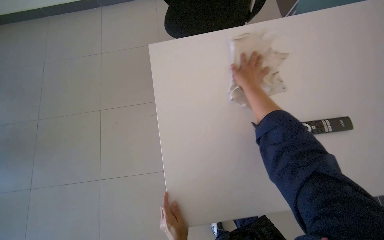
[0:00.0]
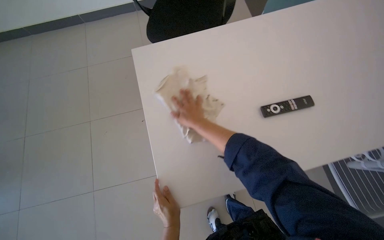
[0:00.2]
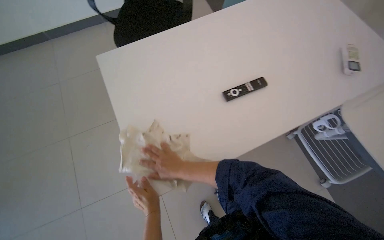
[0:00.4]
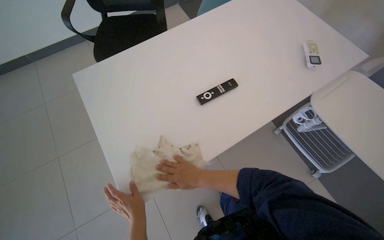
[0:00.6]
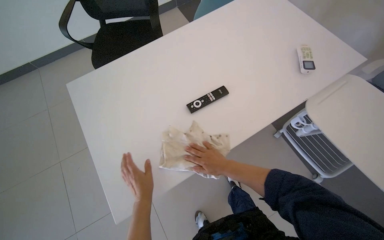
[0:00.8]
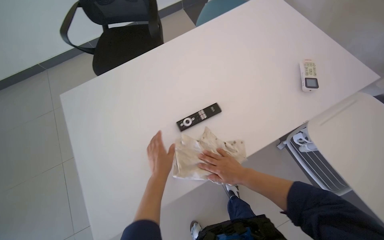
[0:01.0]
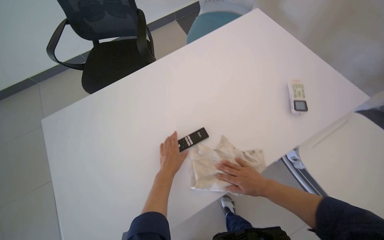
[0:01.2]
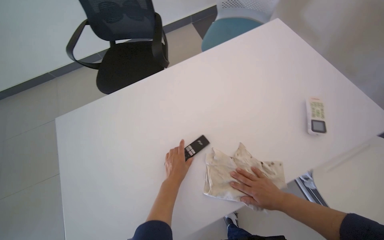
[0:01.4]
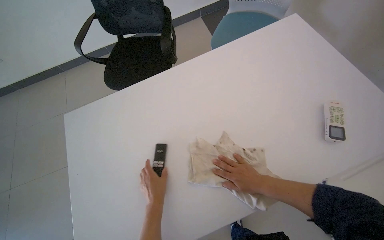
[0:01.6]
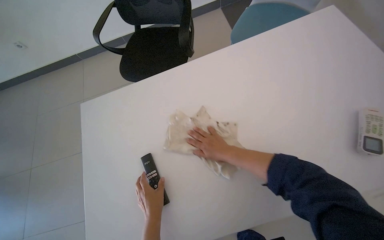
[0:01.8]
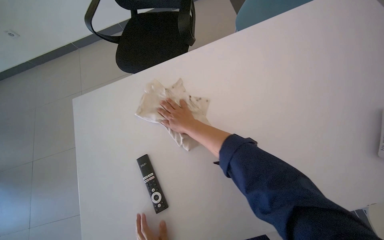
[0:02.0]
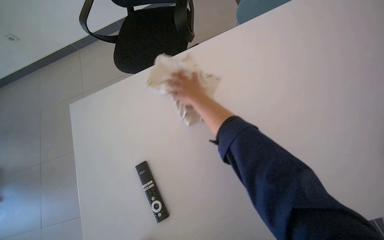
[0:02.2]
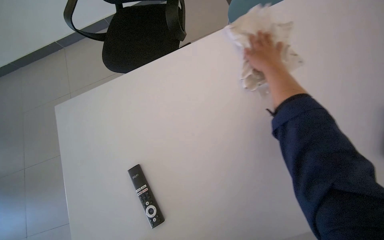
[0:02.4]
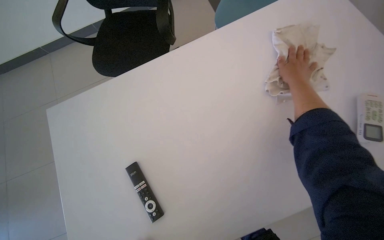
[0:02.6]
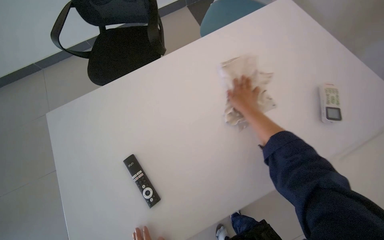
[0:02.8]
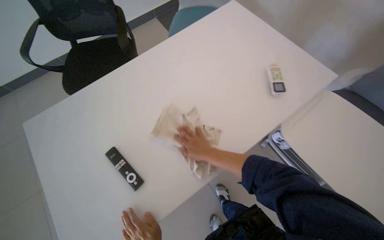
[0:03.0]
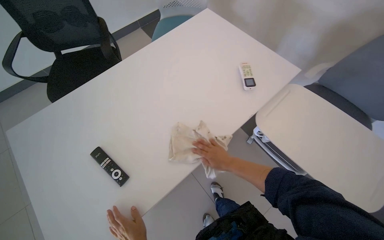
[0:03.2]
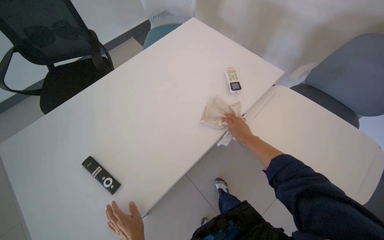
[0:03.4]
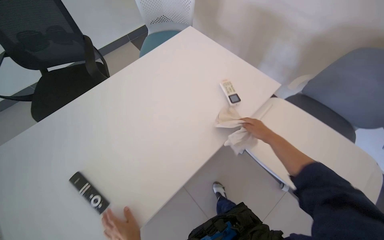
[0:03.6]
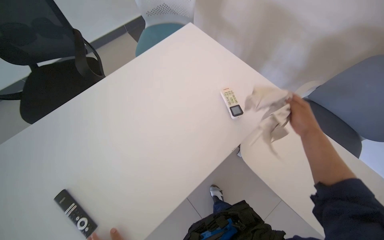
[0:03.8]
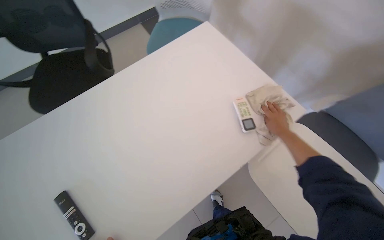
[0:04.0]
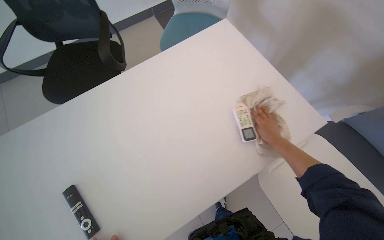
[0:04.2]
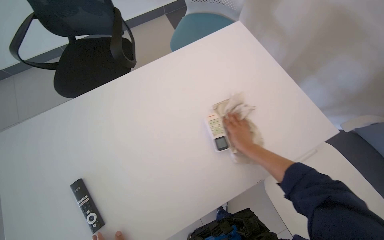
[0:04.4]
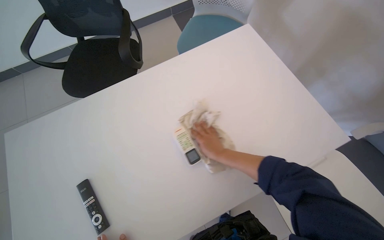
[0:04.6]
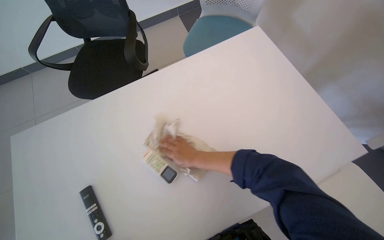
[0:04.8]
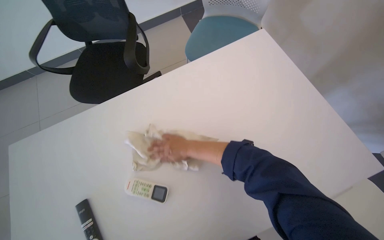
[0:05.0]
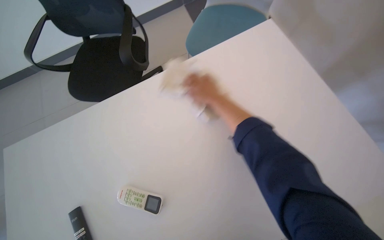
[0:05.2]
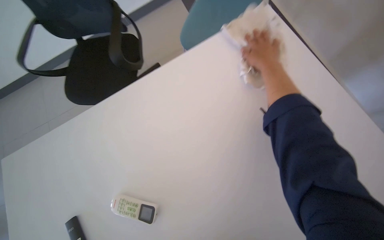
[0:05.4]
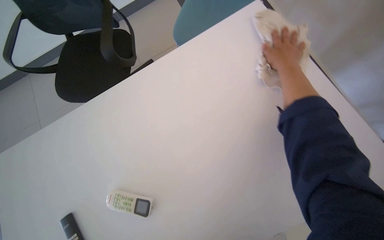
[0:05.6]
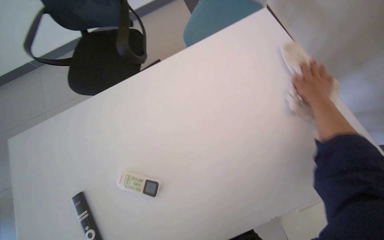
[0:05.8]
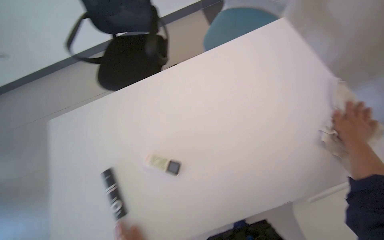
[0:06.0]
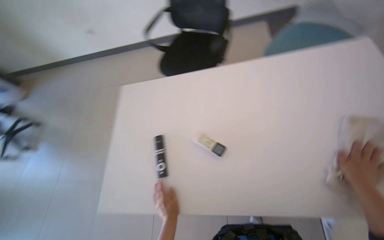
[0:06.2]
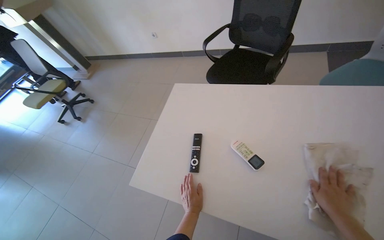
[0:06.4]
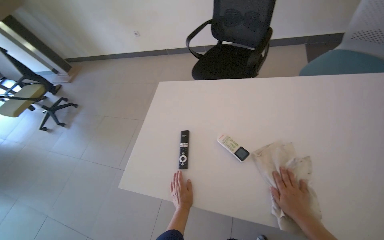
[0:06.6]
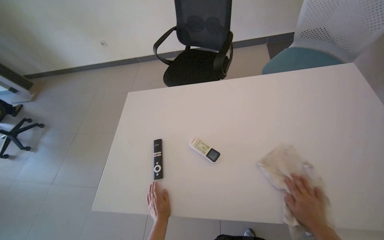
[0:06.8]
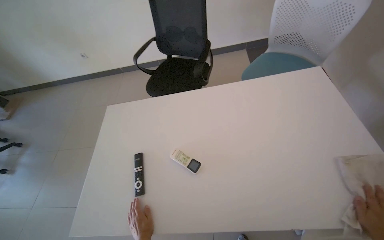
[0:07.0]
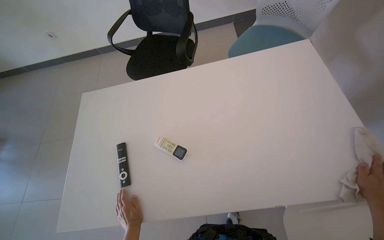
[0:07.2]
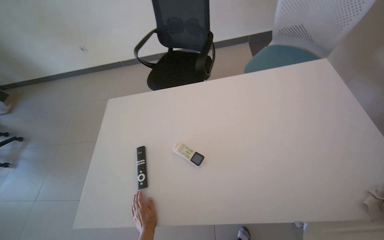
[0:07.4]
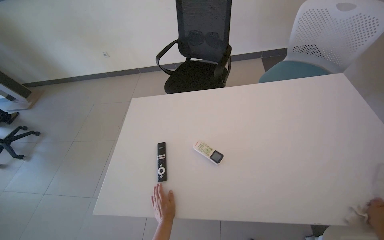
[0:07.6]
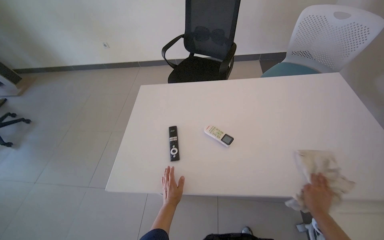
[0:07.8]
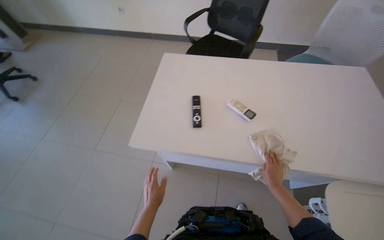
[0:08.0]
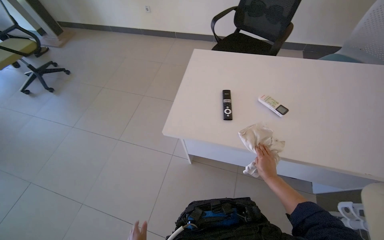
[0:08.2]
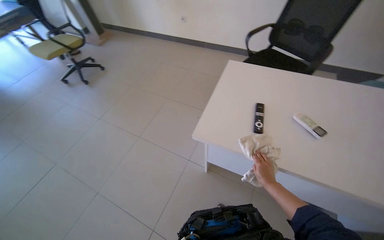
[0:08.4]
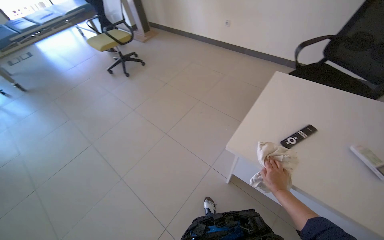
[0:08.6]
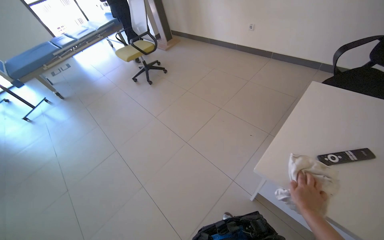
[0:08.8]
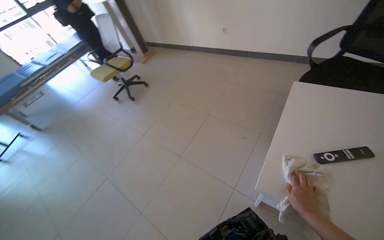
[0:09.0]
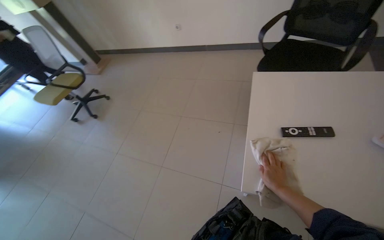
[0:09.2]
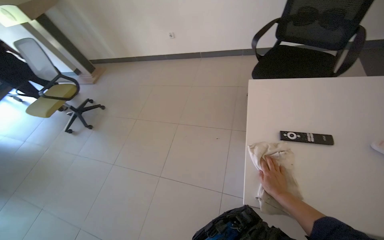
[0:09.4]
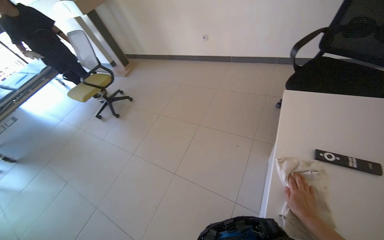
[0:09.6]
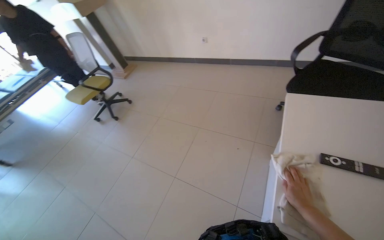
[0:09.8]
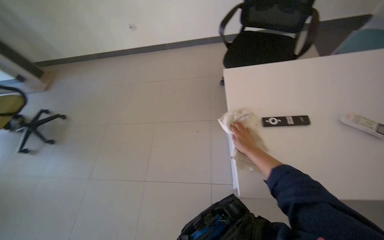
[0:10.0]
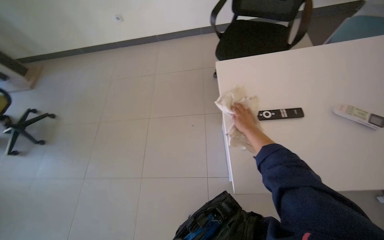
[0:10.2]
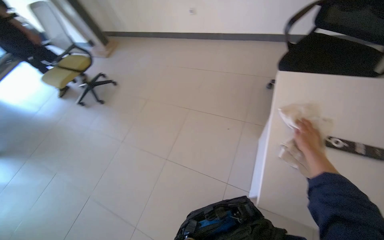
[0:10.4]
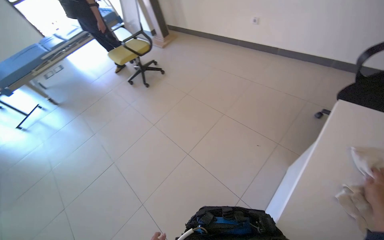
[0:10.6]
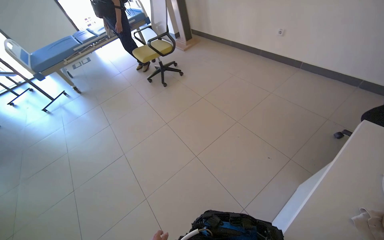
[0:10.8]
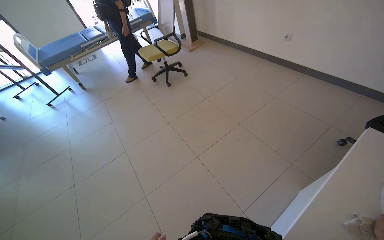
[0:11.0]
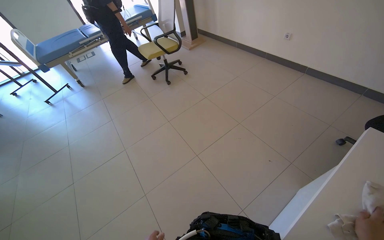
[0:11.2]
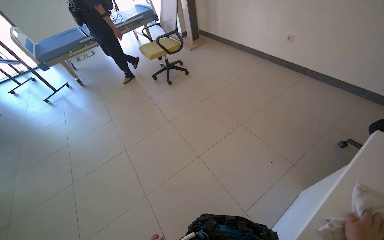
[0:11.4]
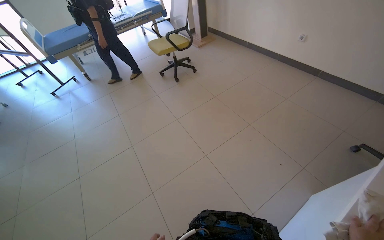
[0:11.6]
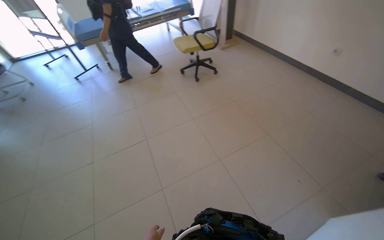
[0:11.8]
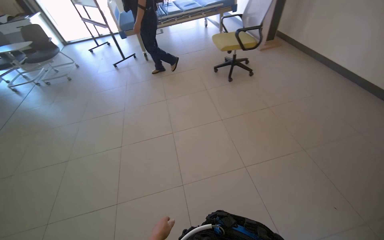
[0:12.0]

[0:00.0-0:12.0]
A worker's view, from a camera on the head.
Job: wiping surfaces.
The whole recording: Wiping chairs and desk surfaces. The worker wipes the surfaces of the chairs and desks with a cloth.
0:00.0 to 0:01.6: The right hand travels to the right by some 50 cm.
0:01.6 to 0:03.0: The right hand shifts some 10 cm to the left, and moves some 35 cm up the picture and comes back.
0:03.0 to 0:04.4: The right hand shifts approximately 20 cm to the right.
0:04.4 to 0:06.0: The right hand heads to the right, covering about 20 cm.
0:07.6 to 0:09.0: The wearer moves about 50 cm. The wearer looks about 30 degrees further to the left.
0:10.4 to 0:12.0: The wearer moves some 40 cm. The wearer looks some 55 degrees further to the left.

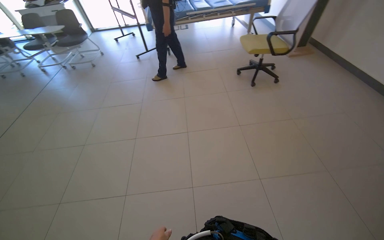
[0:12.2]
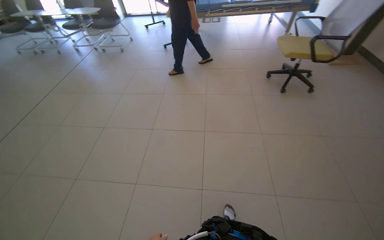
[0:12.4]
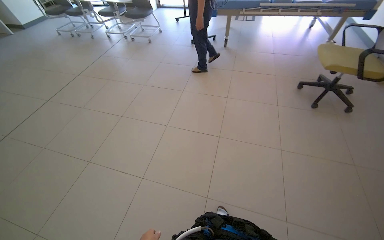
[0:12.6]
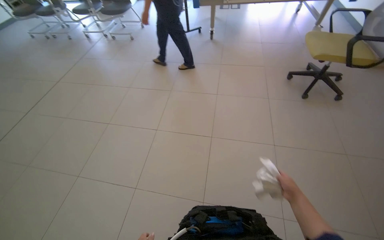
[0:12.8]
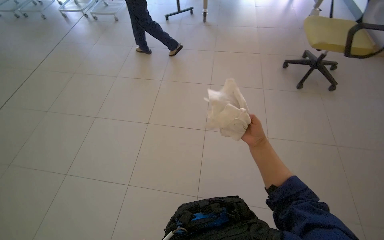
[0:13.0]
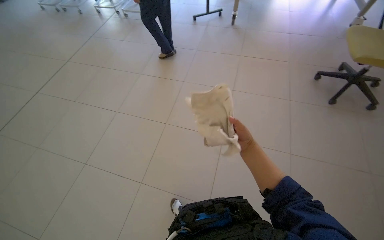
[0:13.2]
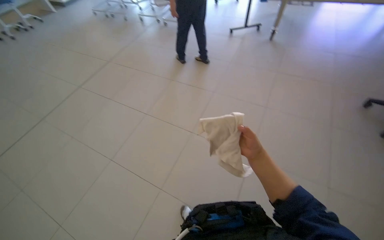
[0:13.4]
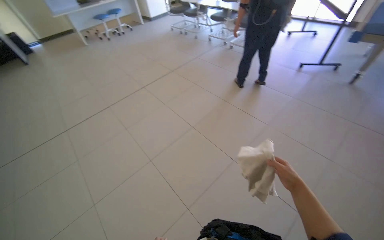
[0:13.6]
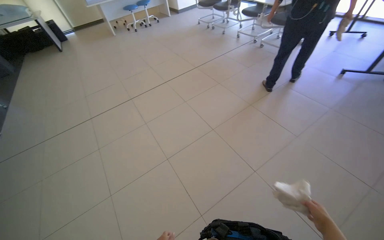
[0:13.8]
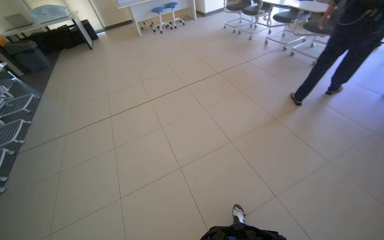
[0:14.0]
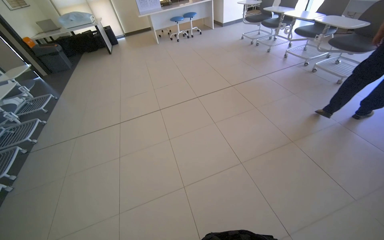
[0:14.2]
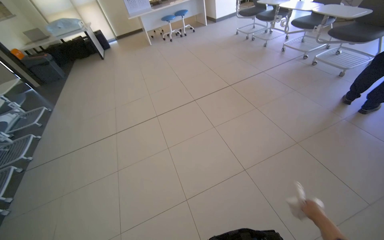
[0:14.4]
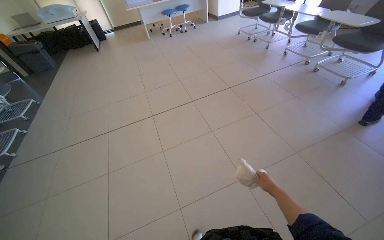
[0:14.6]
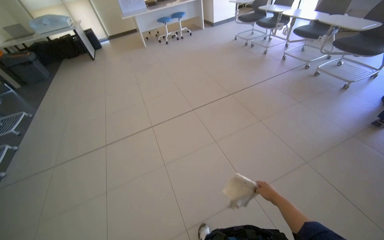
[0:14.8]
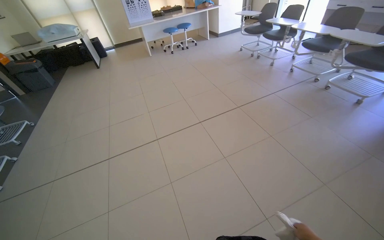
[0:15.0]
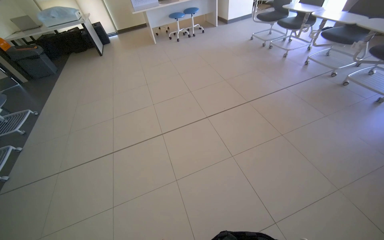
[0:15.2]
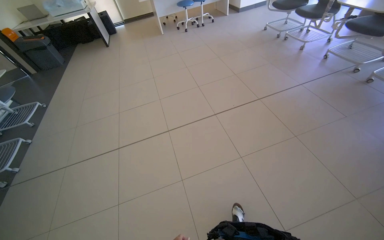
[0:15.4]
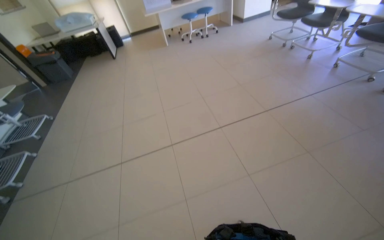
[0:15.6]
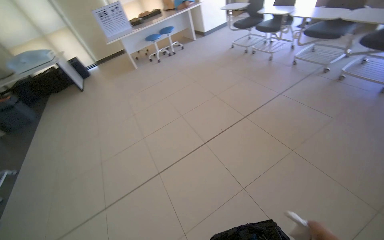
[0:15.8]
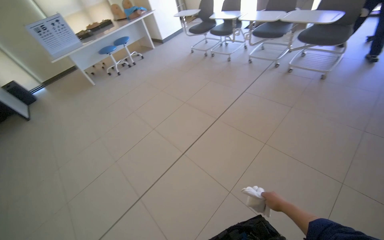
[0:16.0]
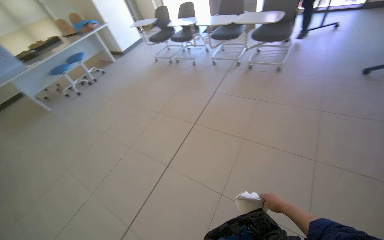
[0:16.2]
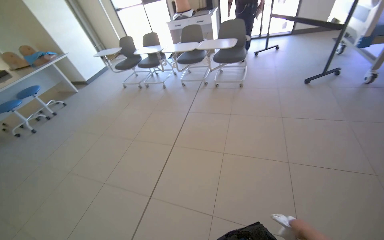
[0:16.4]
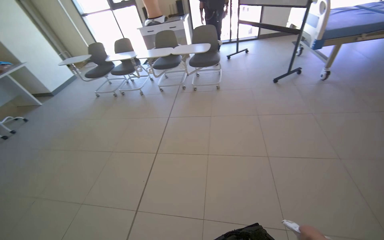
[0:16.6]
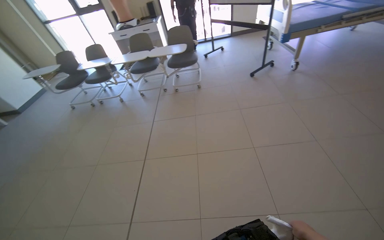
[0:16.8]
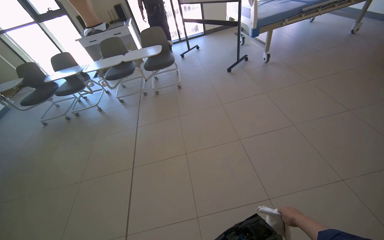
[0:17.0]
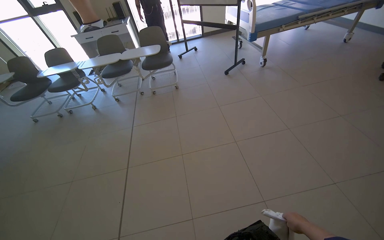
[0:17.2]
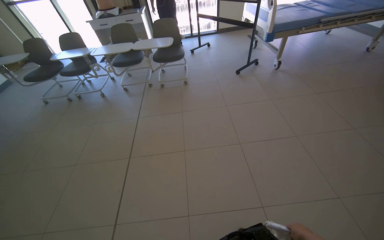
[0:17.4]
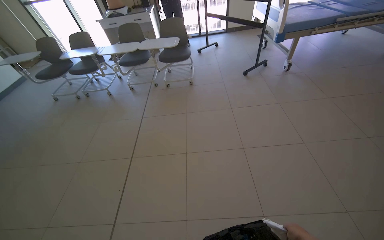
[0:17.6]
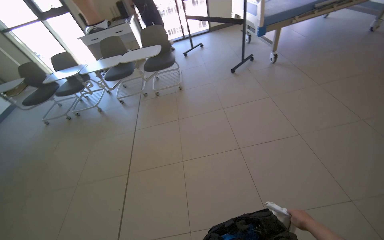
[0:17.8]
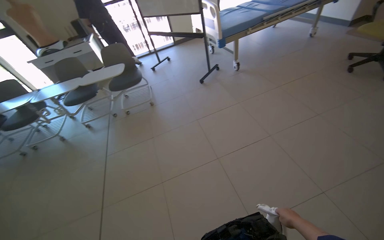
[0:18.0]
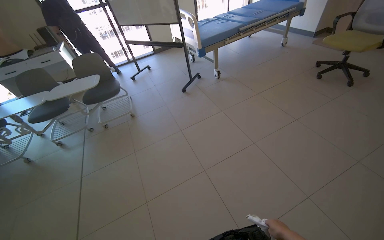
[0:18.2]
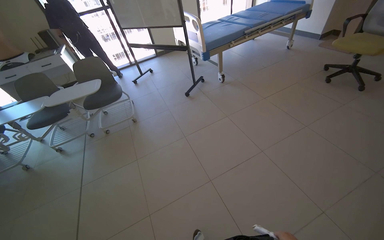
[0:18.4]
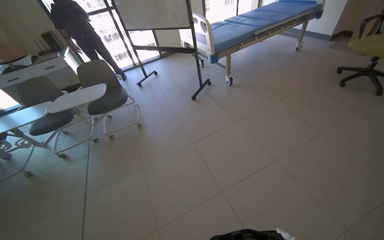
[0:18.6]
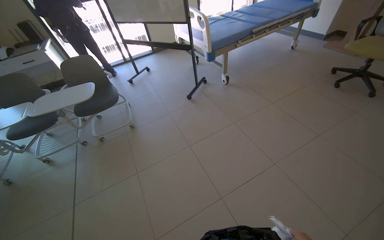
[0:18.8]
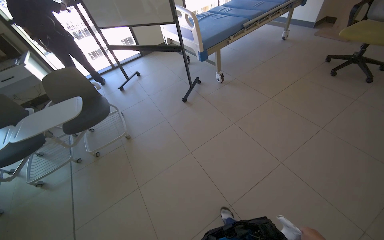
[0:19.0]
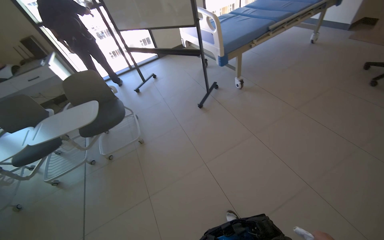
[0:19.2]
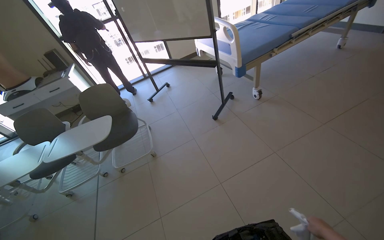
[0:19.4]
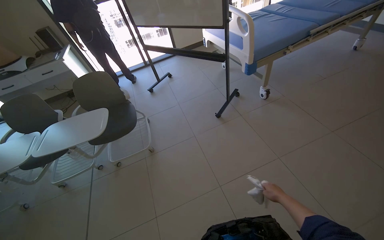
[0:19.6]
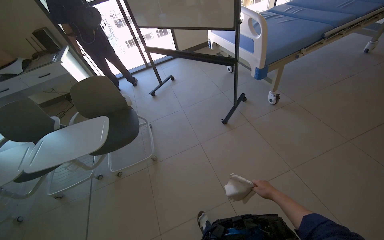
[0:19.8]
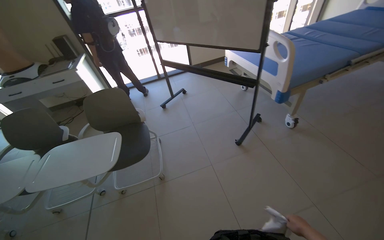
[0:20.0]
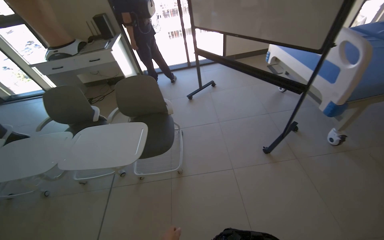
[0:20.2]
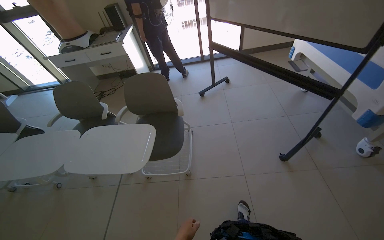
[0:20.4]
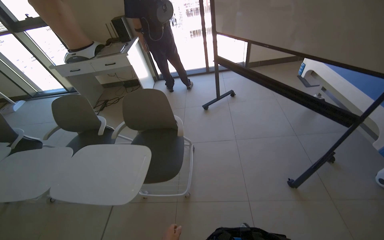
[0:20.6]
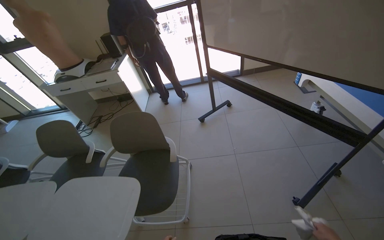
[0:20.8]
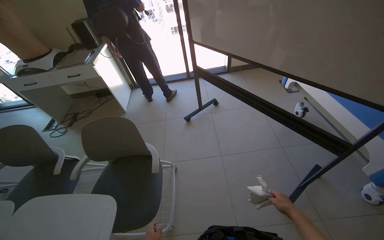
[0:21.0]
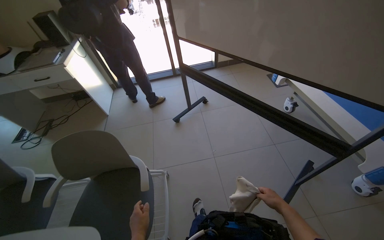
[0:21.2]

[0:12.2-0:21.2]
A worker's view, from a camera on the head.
Job: wiping surfaces.
The whole recording: Wiping chairs and desk surfaces. The worker wipes the surfaces of the chairs and desks with a cloth.
0:12.2 to 0:13.8: The wearer looks about 65 degrees further to the left.
0:13.8 to 0:15.2: The camera is carried about 80 cm.
0:15.2 to 0:16.6: The wearer moves about 50 cm. The wearer looks roughly 60 degrees further to the right. The camera pitches upward, by some 15 degrees.
0:16.6 to 0:18.2: The wearer's head swings some 35 degrees to the right.
0:18.2 to 0:19.8: The head travels roughly 1 m.
0:19.8 to 0:21.2: The wearer moves approximately 90 cm.
